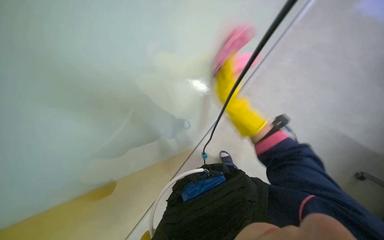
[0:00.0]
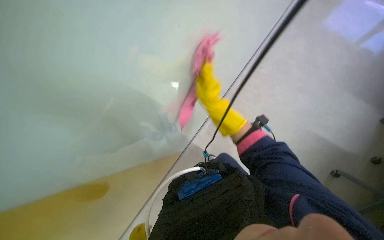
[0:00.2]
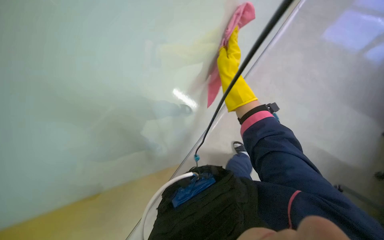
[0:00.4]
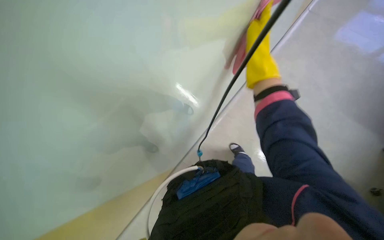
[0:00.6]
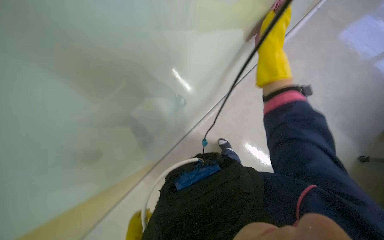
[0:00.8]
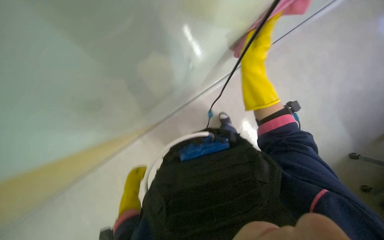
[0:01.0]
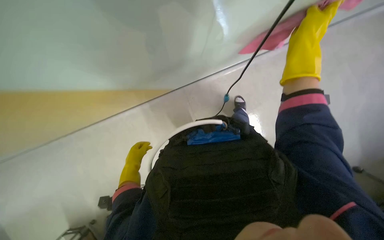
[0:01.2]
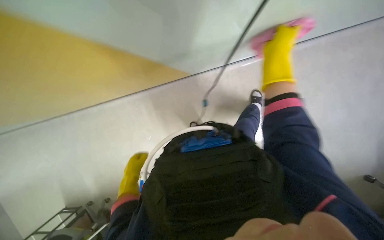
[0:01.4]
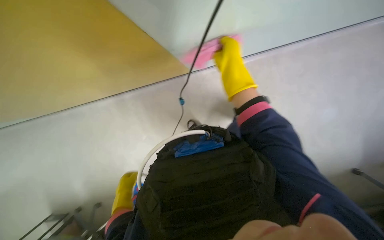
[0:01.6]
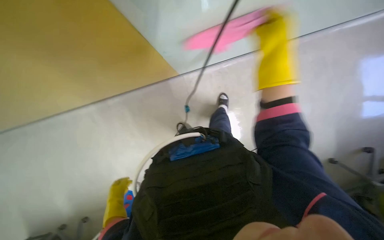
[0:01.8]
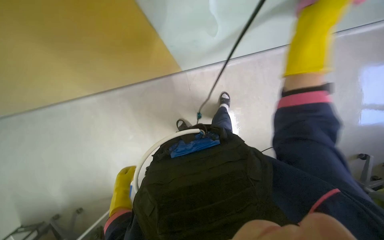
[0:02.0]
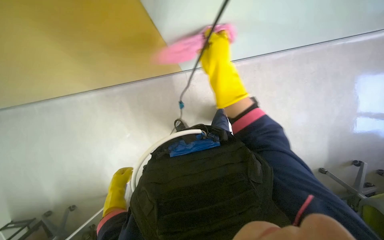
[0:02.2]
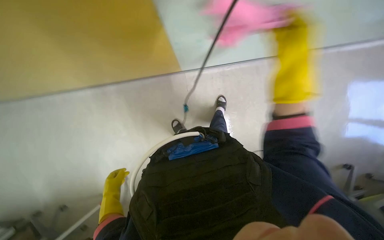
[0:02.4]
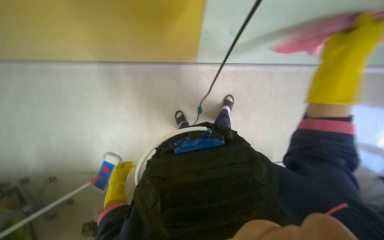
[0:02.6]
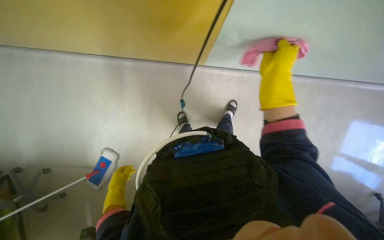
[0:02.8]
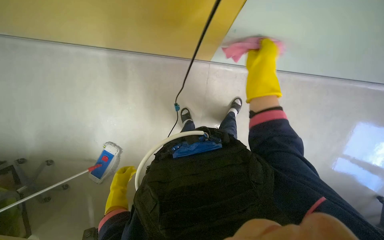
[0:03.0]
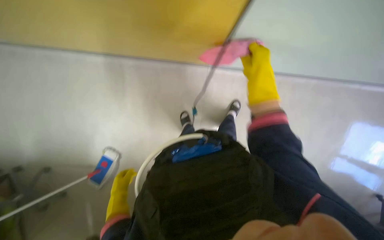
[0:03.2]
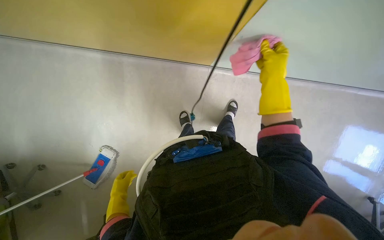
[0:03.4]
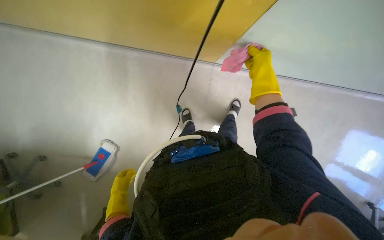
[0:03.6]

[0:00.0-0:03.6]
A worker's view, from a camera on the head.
Job: wiping surfaces.
The whole recording: Wiping glass partition. The worker wipes a glass partition with a pink cloth.
0:00.0 to 0:01.8: The right hand goes nearer and farther, approximately 20 cm each way, reversing 3 times.
0:01.8 to 0:03.6: The right hand moves farther from the camera, about 20 cm.

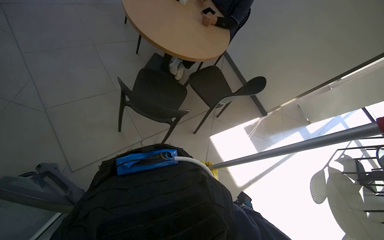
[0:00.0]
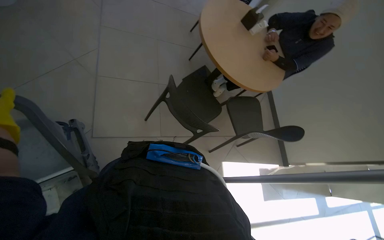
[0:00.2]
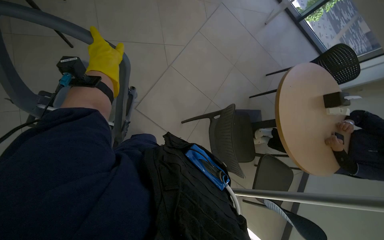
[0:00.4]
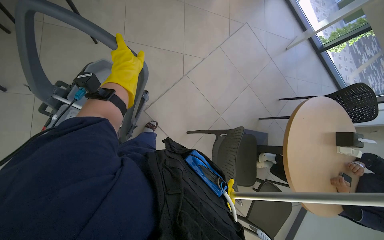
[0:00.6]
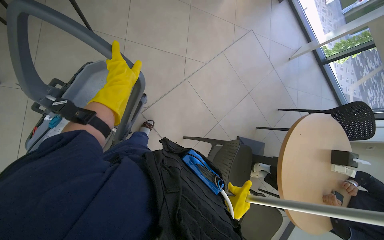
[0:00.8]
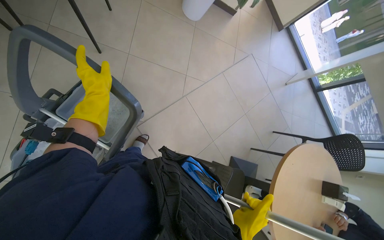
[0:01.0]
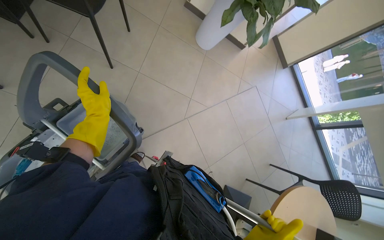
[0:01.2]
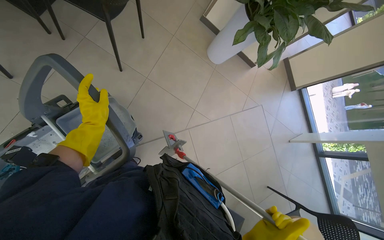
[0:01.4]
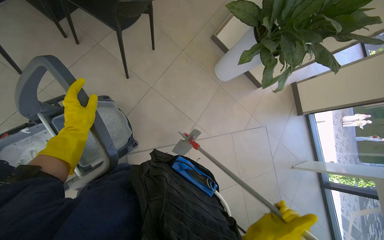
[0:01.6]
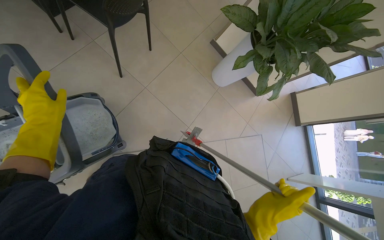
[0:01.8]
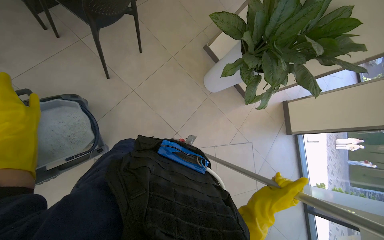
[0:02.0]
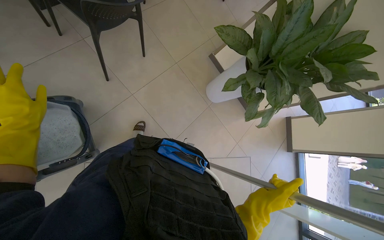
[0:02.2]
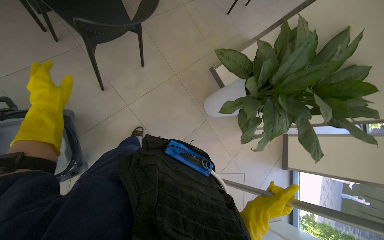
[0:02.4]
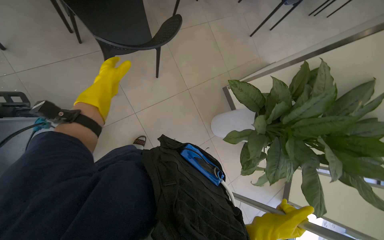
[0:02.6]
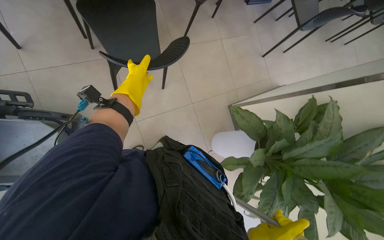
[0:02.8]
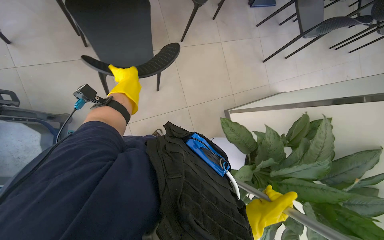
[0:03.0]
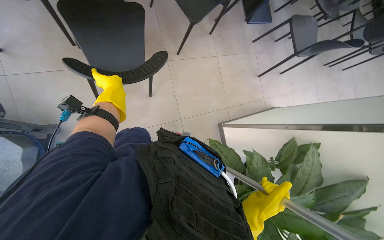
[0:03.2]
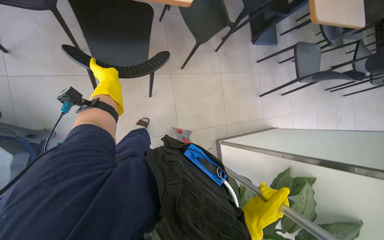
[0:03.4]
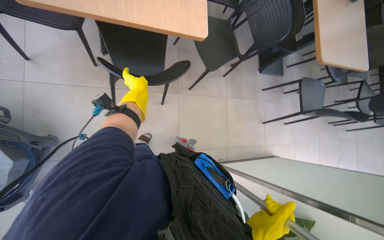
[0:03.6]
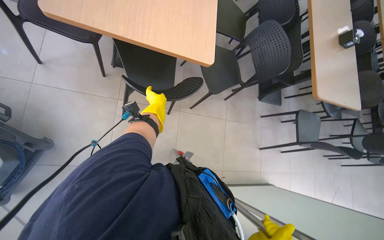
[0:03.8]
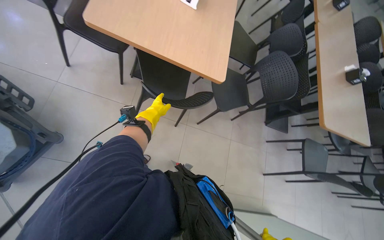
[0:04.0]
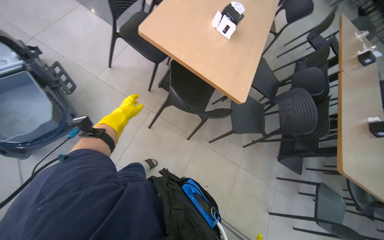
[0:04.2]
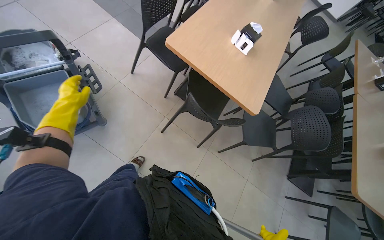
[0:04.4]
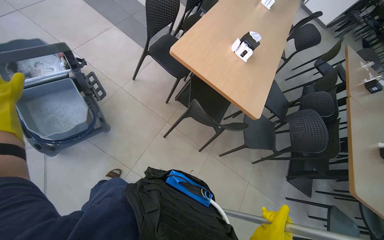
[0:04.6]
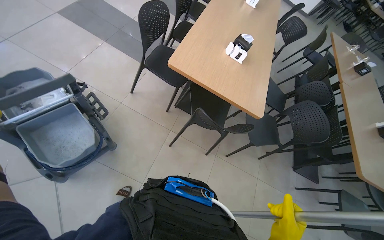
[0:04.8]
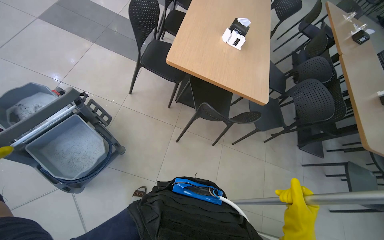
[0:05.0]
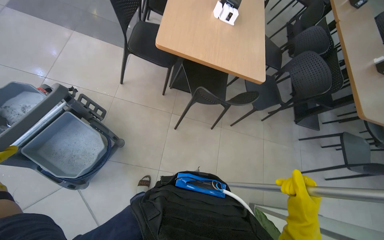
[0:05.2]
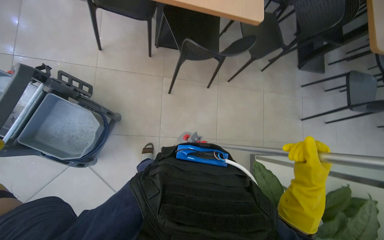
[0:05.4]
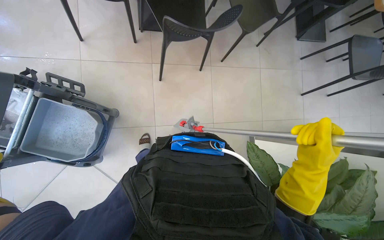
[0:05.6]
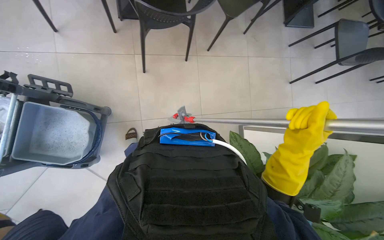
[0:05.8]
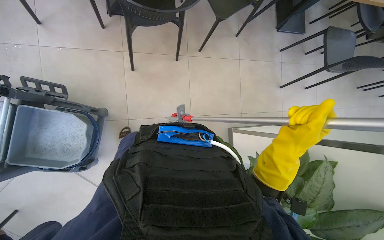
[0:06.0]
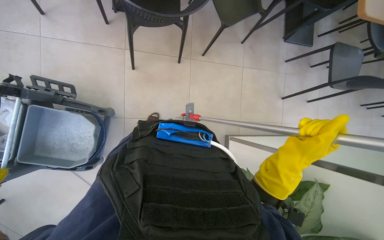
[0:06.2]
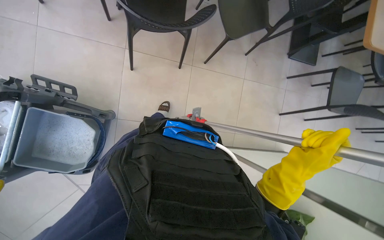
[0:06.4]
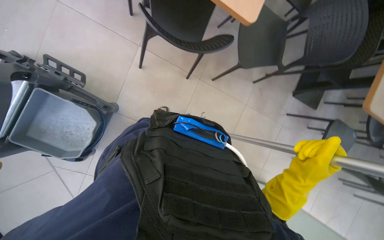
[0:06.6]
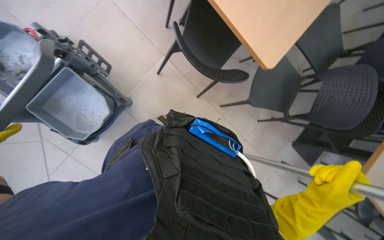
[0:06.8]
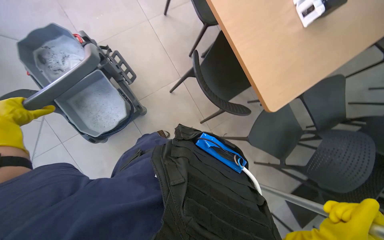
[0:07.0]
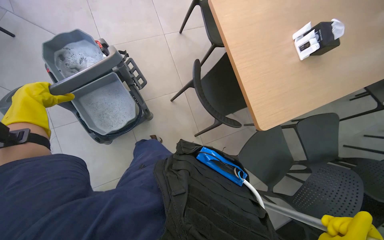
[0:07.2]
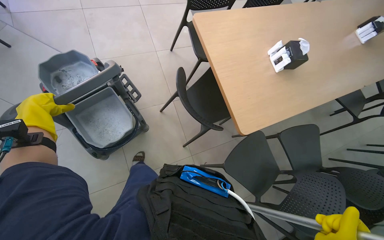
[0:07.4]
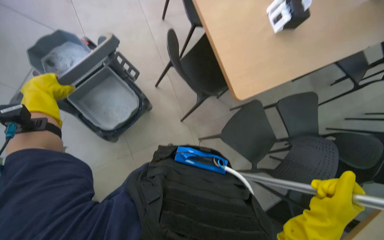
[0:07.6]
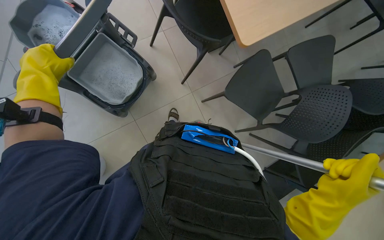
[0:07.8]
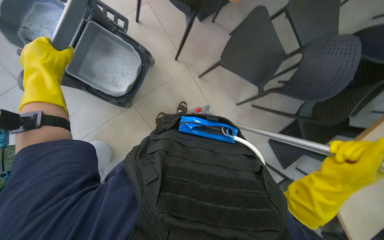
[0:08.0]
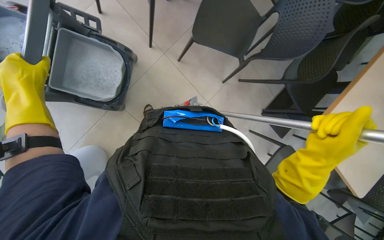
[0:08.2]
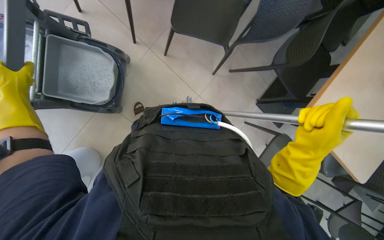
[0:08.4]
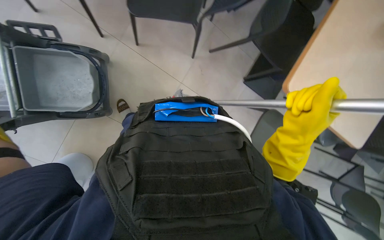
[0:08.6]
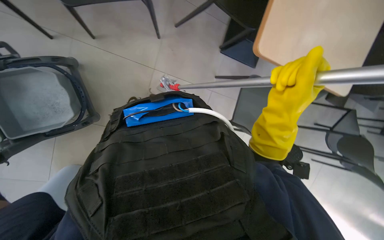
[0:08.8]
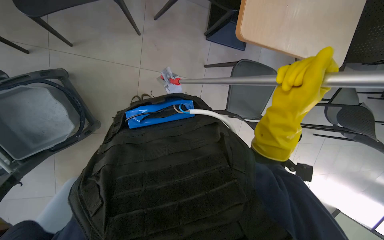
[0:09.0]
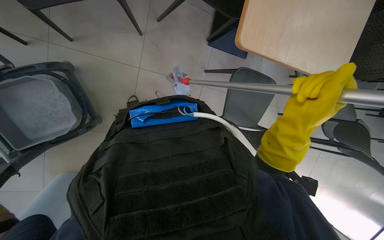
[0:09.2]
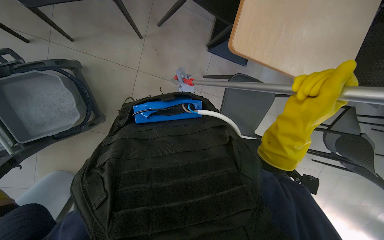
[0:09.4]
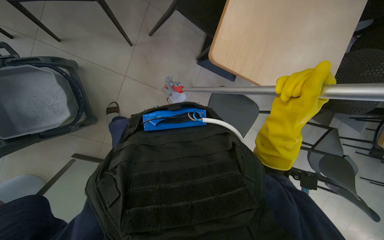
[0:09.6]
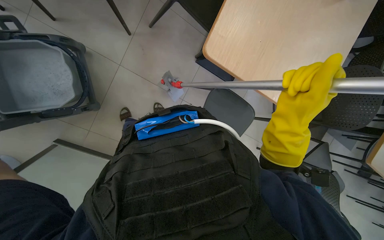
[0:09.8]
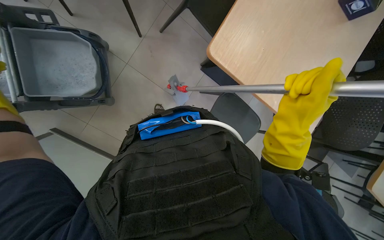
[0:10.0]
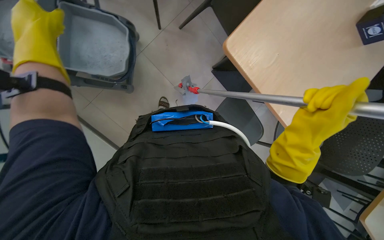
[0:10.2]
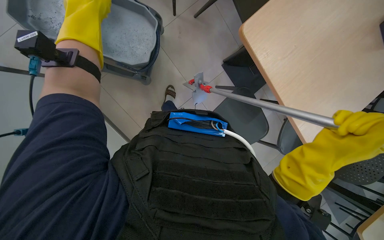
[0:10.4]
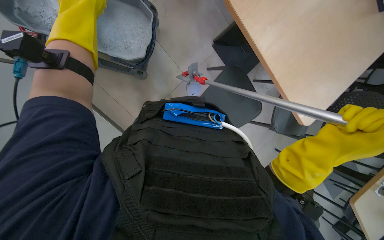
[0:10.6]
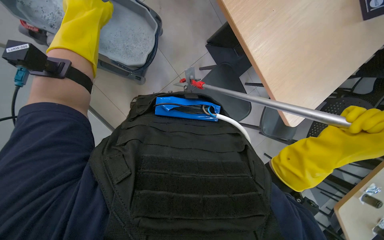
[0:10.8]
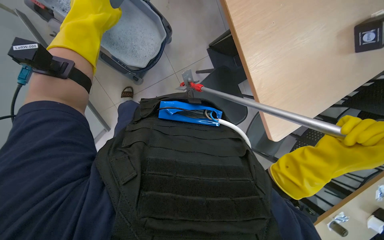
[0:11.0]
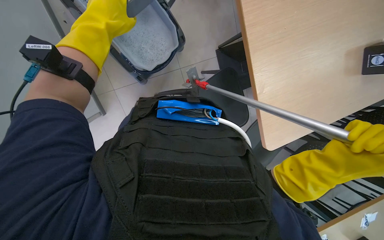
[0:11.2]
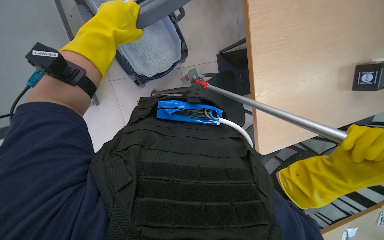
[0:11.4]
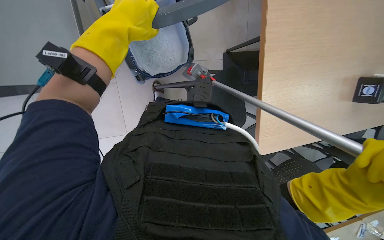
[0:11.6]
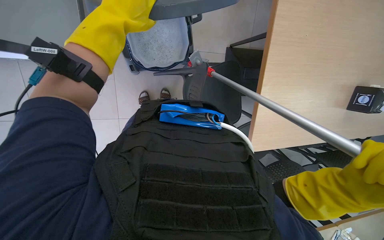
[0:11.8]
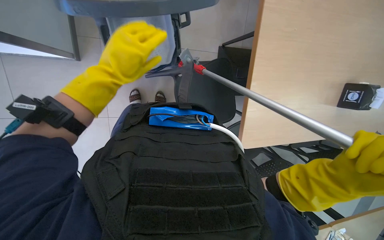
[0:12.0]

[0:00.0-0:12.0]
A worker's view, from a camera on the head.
Job: organizing items.
The whole recording: Clearing cafeteria floor. The worker moves chairs and picks up debris to clear the cafeteria floor.
0:00.0 to 0:01.6: The head travels roughly 40 cm. The head rotates about 105 degrees to the left. The view tips upward by approximately 30 degrees.
0:01.6 to 0:03.0: The wearer moves about 60 cm. Everything in view rotates roughly 35 degrees clockwise.
0:03.0 to 0:04.4: The camera pitches upward, by some 40 degrees. The scene rotates clockwise by some 45 degrees.
0:04.4 to 0:06.0: The camera pitches downward, by some 30 degrees. The scene rotates counterclockwise by approximately 40 degrees.
0:06.0 to 0:07.6: The view tilts approximately 30 degrees upward. The scene turns approximately 60 degrees clockwise in the picture.
0:07.6 to 0:09.0: The wearer looks roughly 15 degrees further downward.
0:10.4 to 0:12.0: The left hand moves down the picture, about 15 cm.

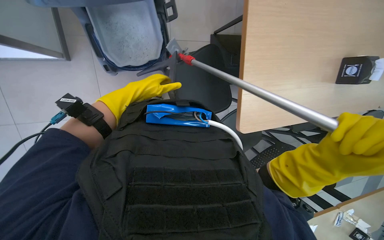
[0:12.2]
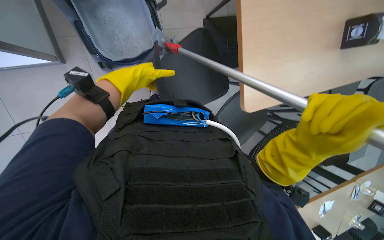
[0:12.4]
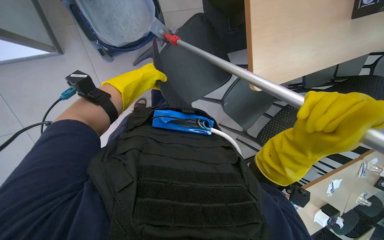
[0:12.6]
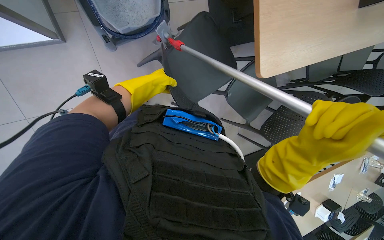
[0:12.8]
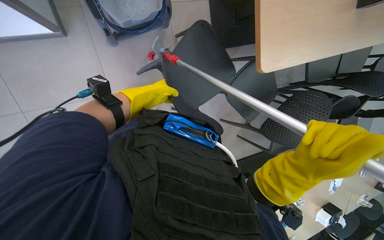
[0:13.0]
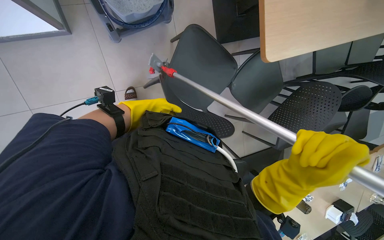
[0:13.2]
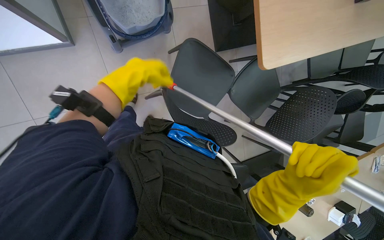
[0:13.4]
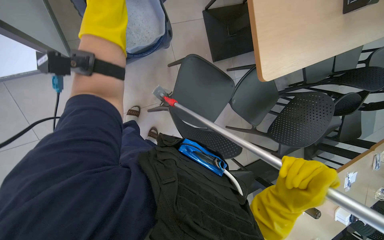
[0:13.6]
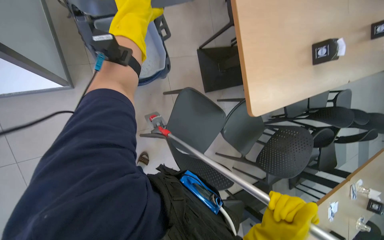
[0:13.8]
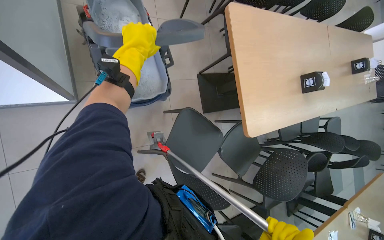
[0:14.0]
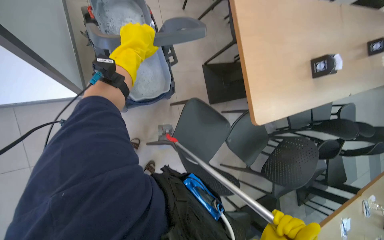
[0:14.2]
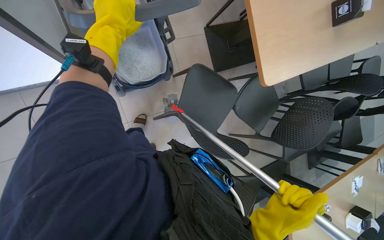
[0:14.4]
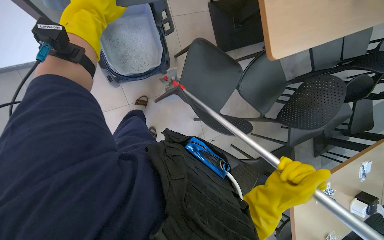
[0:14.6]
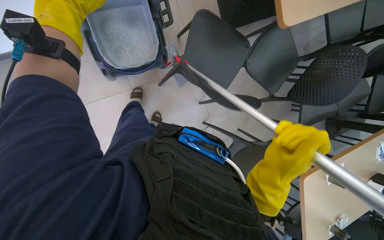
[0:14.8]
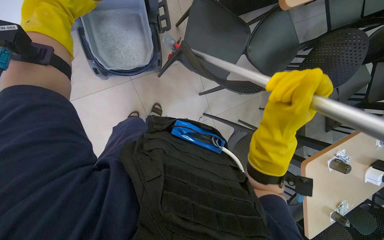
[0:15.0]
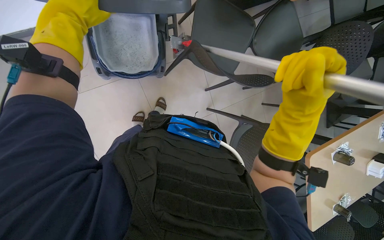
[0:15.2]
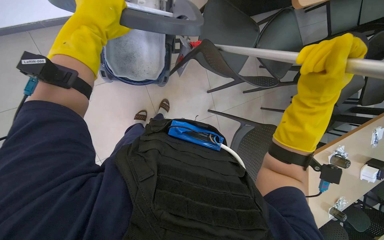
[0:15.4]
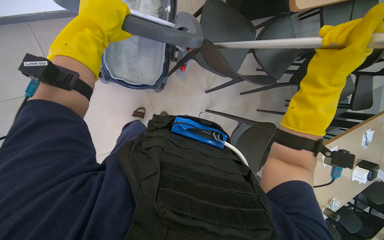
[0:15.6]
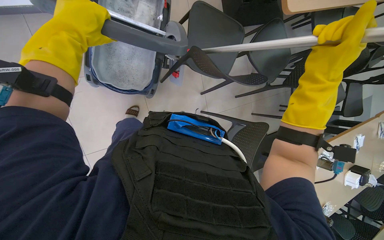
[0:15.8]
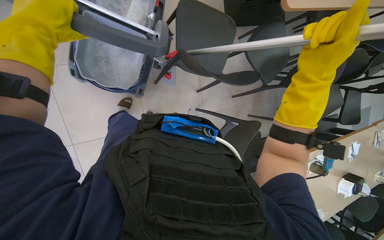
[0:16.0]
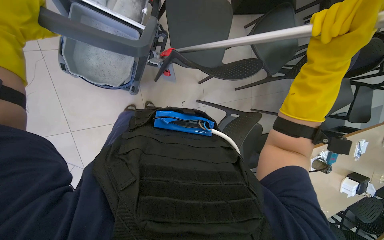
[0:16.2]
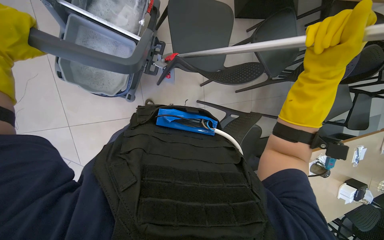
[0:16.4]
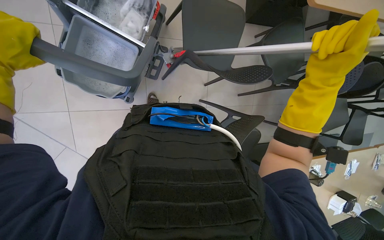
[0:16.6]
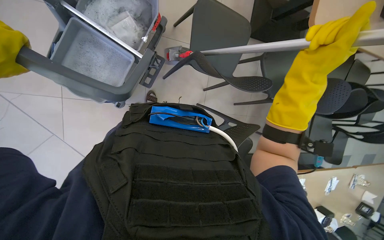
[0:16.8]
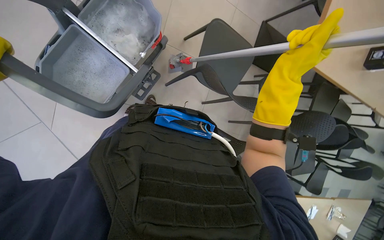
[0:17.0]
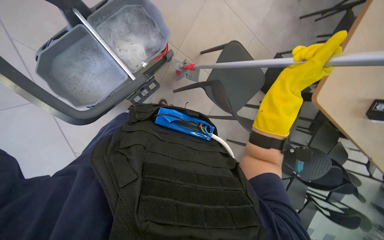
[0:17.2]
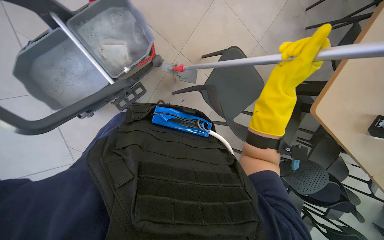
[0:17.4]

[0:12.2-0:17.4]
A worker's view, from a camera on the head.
Job: organizing items.
The whole recording: Clearing cafeteria floor. The worker moves chairs and picks up debris to clear the cafeteria floor.
0:14.0 to 0:15.6: The wearer looks about 25 degrees further downward.
